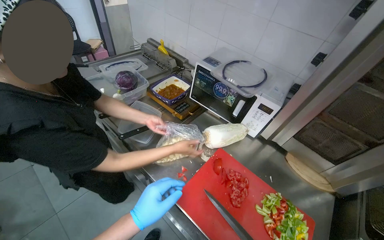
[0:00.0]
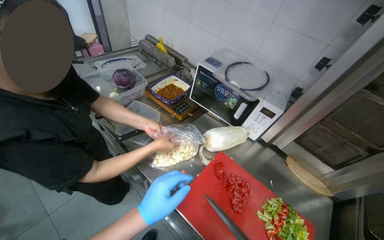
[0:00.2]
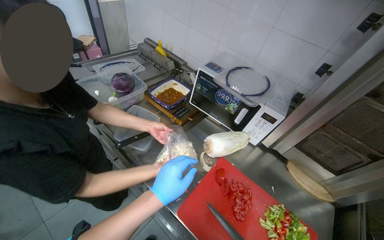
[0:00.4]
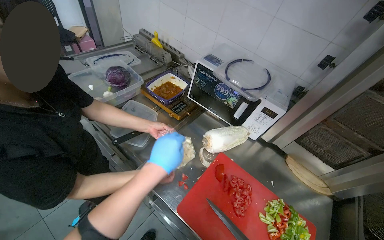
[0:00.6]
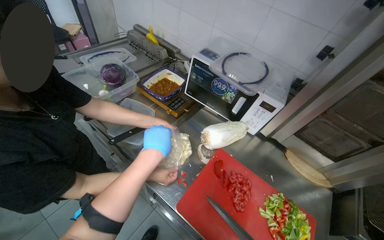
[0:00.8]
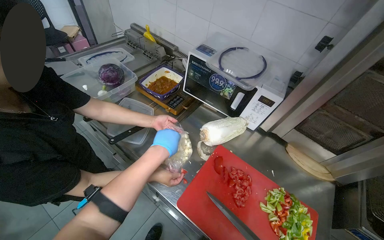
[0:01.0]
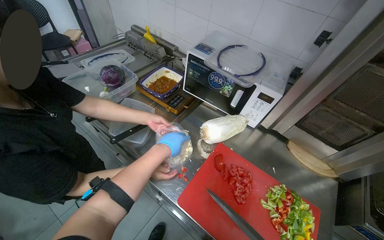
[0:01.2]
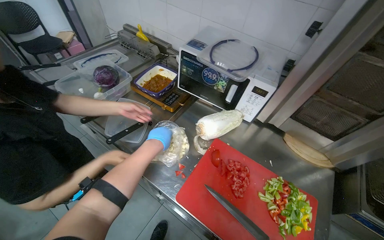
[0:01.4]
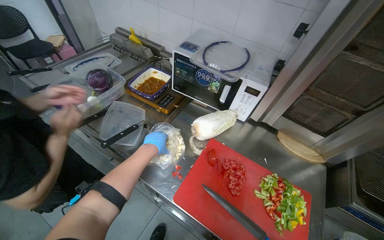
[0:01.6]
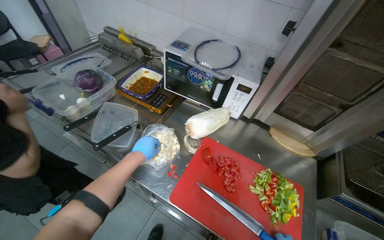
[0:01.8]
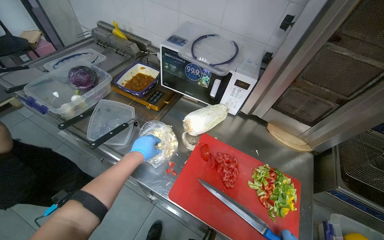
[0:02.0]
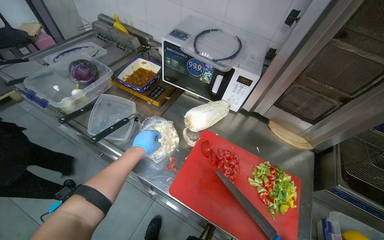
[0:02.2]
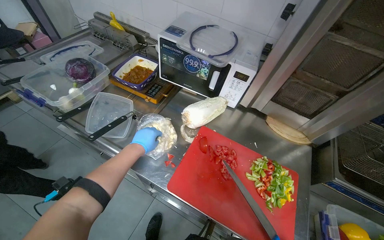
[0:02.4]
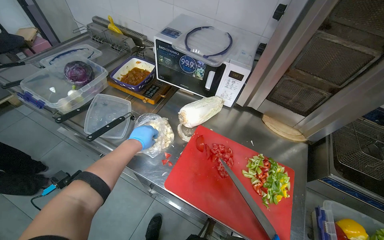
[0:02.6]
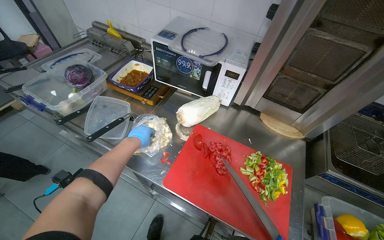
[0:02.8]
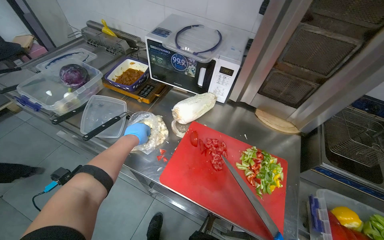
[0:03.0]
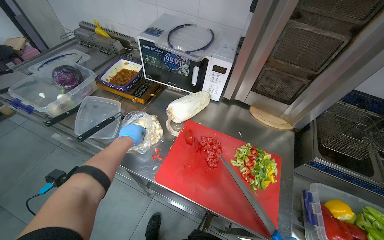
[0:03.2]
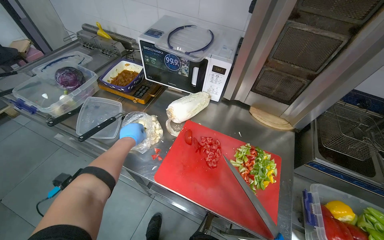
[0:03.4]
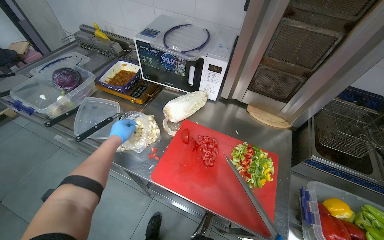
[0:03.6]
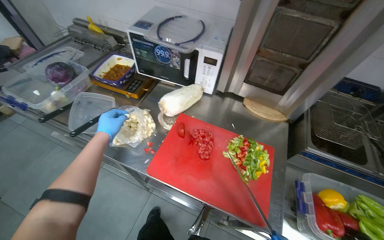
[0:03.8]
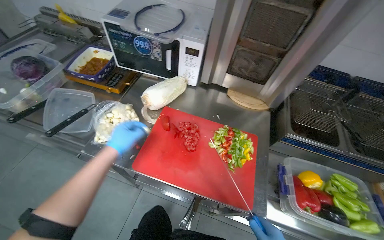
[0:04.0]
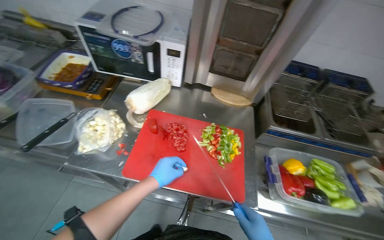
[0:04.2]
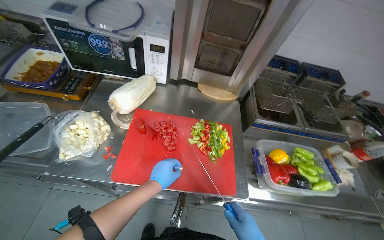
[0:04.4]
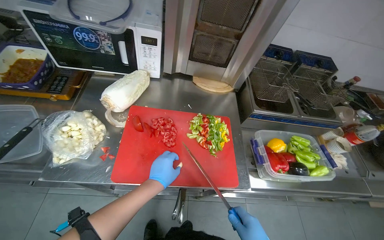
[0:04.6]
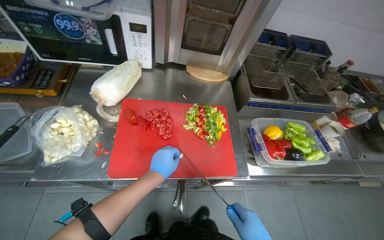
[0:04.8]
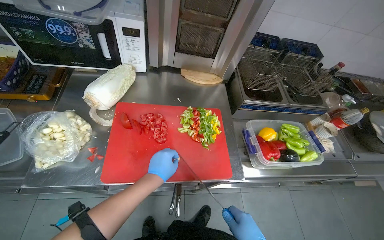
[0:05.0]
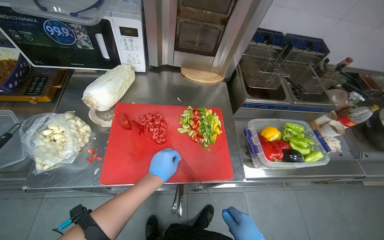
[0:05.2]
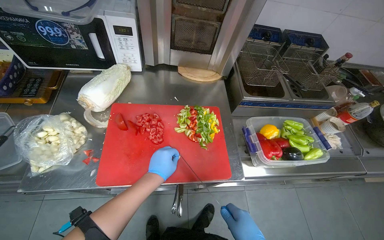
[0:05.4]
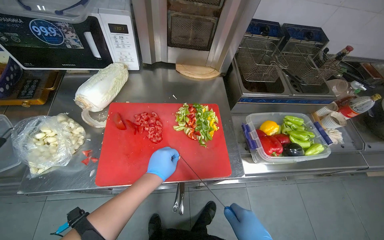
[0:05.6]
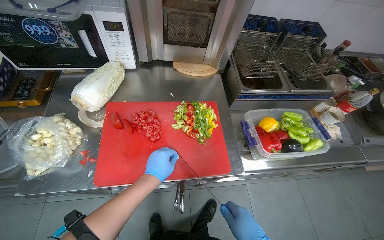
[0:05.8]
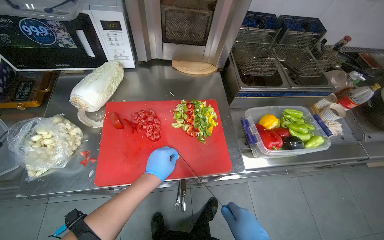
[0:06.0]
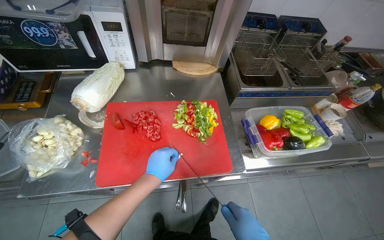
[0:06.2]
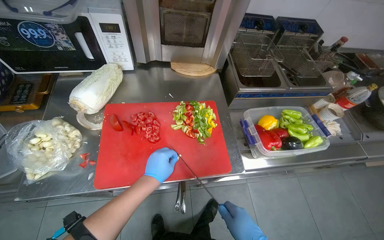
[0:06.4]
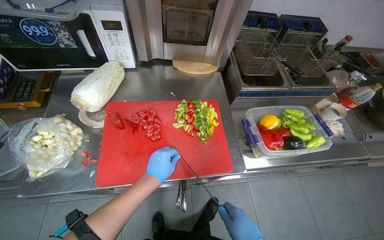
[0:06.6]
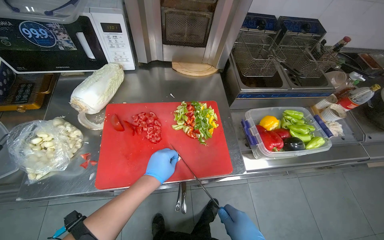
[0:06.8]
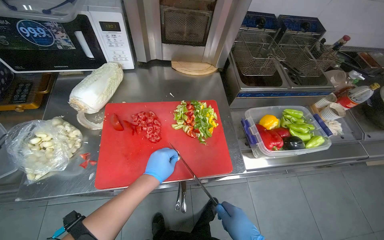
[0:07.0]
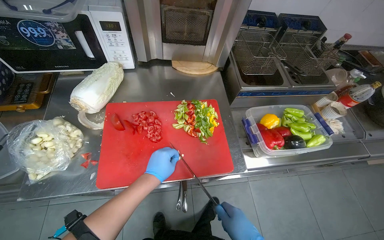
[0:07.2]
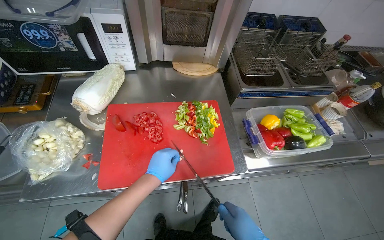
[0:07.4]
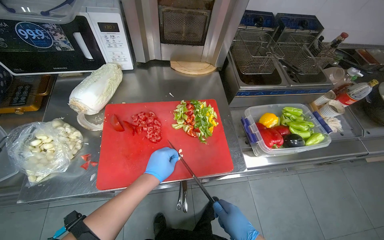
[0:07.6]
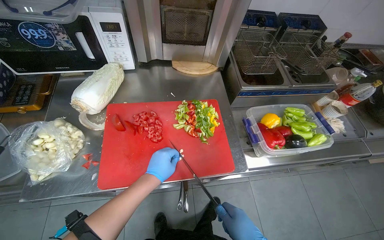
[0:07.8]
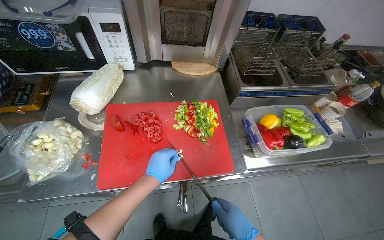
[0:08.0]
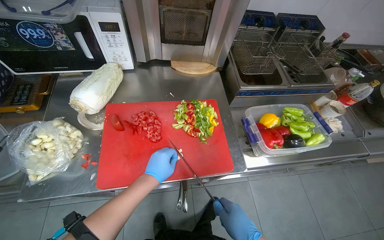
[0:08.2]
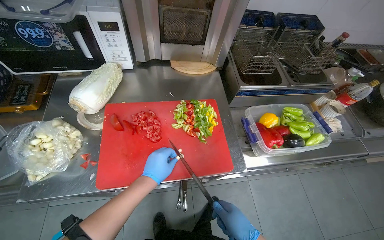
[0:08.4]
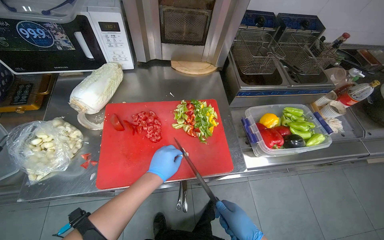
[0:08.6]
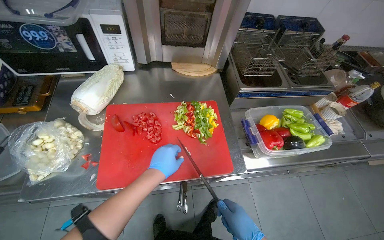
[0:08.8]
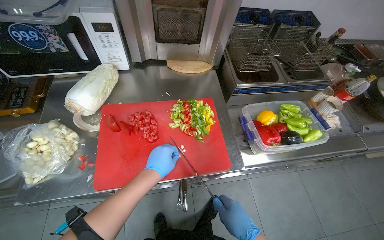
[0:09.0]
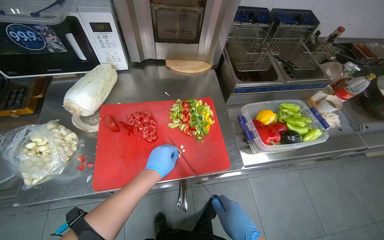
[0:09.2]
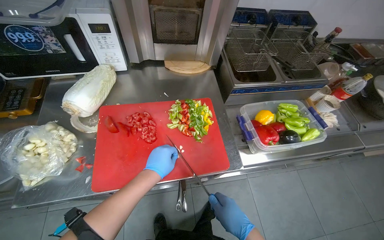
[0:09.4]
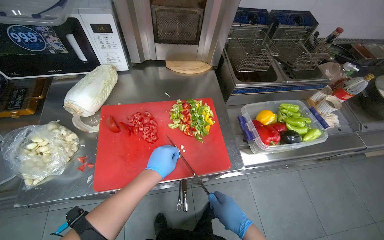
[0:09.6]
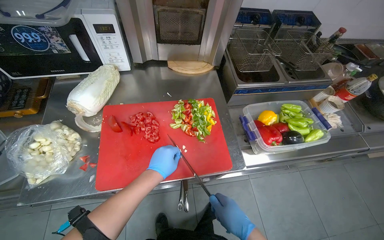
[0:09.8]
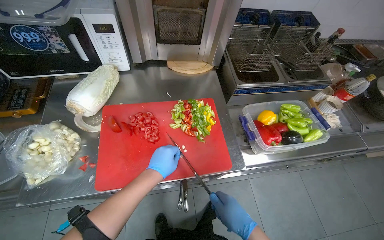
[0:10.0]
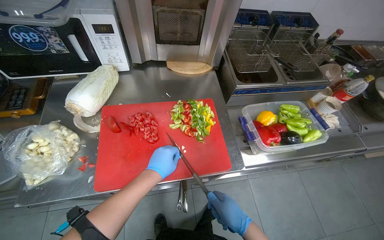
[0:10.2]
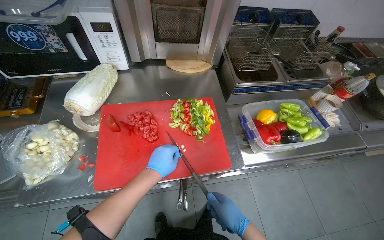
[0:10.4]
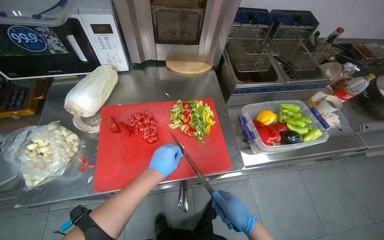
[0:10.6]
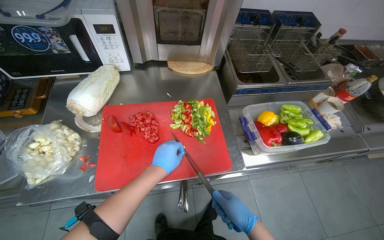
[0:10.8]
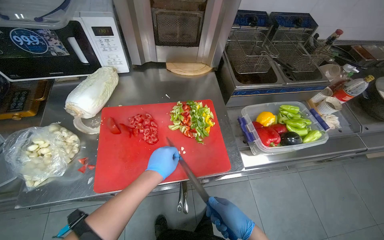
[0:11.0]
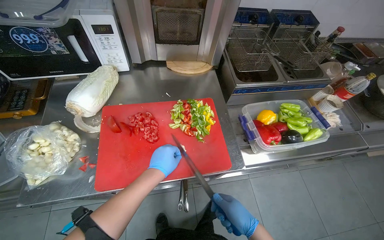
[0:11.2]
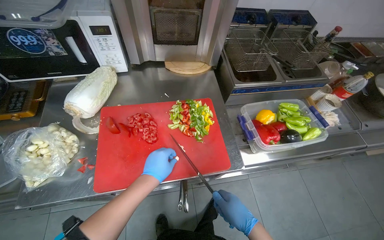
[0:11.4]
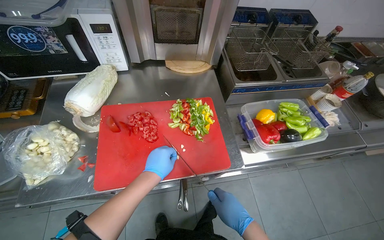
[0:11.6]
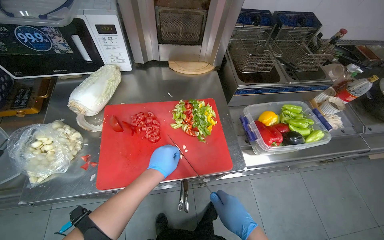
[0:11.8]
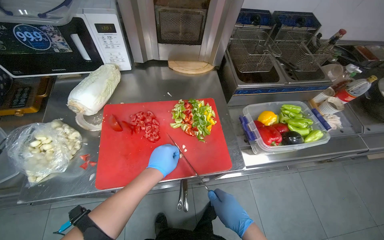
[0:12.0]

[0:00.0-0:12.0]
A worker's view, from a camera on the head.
Job: preparing food.
The whole recording: Chopping vegetables on cutting board. The worker chops various vegetables including tomatoes, peppers, and garlic on a red cutting board.
0:00.0 to 0:01.6: The left hand shifts about 25 cm farther from the camera and up the picture.
0:03.0 to 0:04.4: The head turns to the right by roughly 20 degrees. The left hand is displaced to the right and down the picture by approximately 30 cm.
0:09.0 to 0:12.0: The hands stay close to where they were, moving slightly.

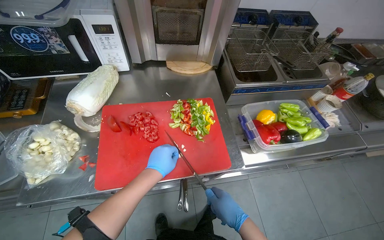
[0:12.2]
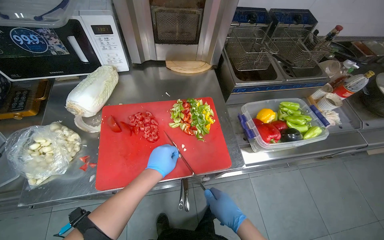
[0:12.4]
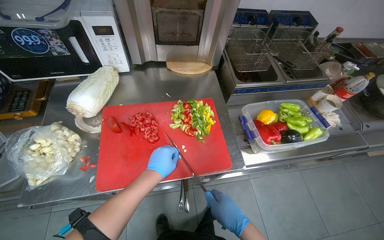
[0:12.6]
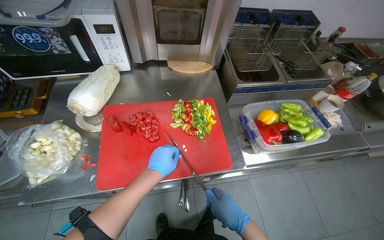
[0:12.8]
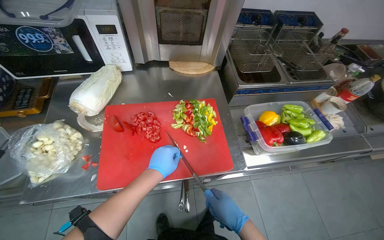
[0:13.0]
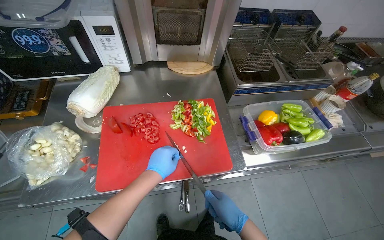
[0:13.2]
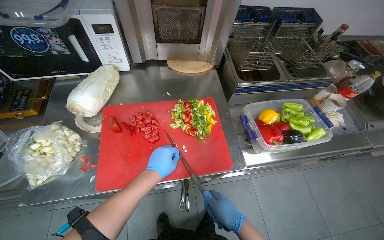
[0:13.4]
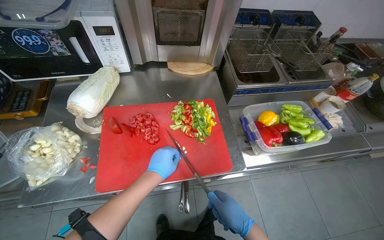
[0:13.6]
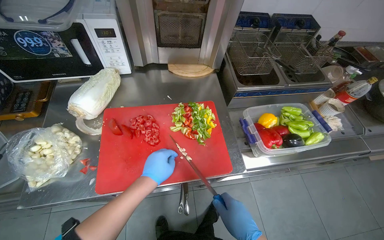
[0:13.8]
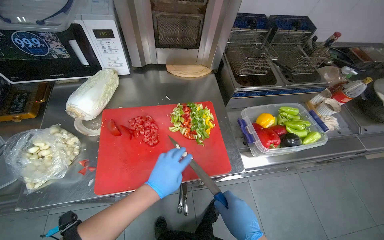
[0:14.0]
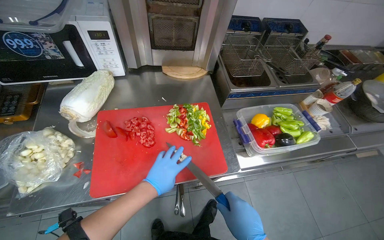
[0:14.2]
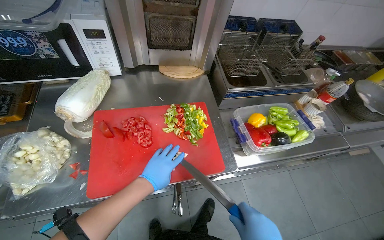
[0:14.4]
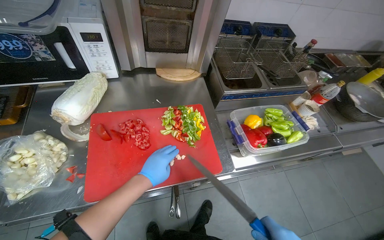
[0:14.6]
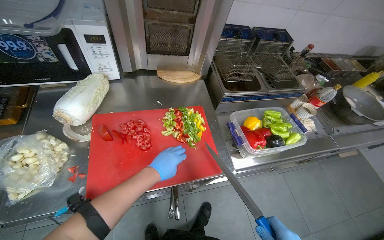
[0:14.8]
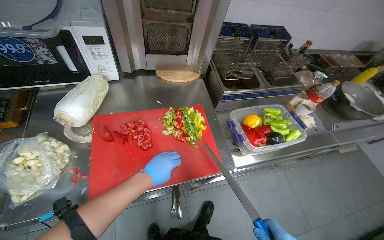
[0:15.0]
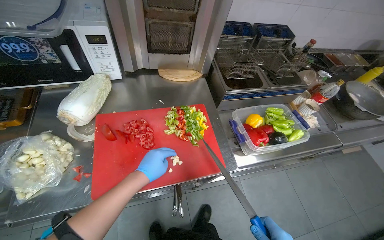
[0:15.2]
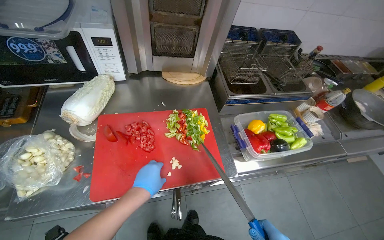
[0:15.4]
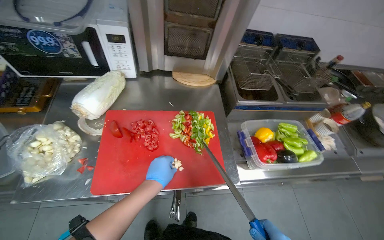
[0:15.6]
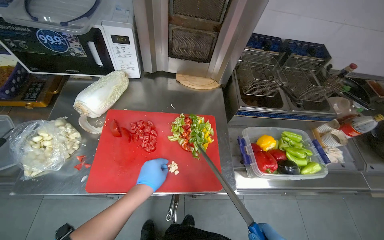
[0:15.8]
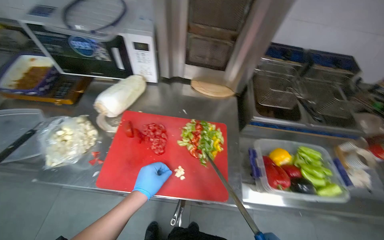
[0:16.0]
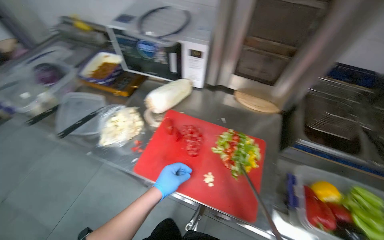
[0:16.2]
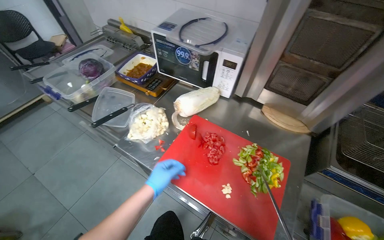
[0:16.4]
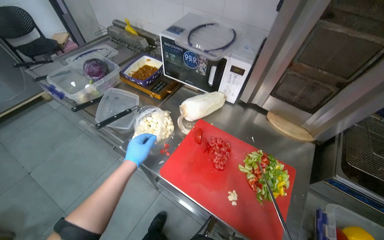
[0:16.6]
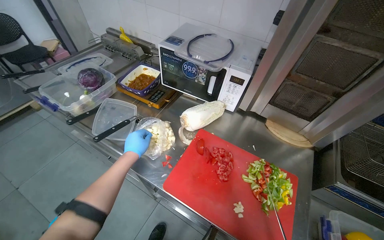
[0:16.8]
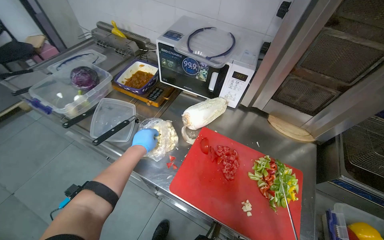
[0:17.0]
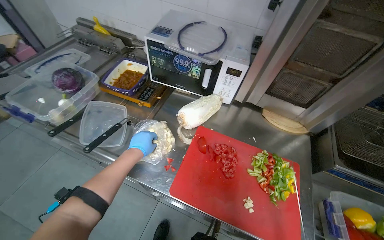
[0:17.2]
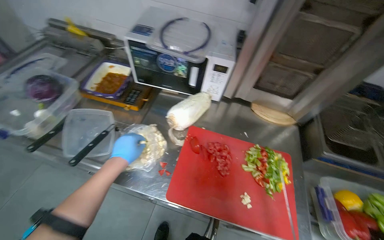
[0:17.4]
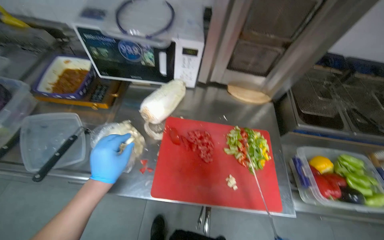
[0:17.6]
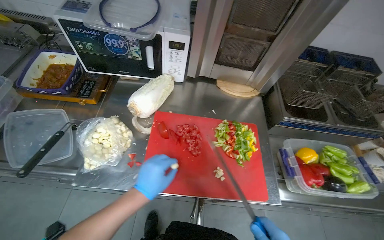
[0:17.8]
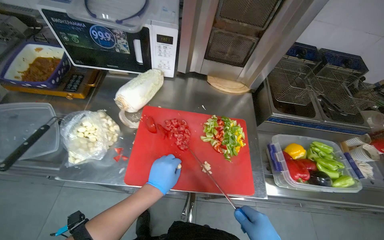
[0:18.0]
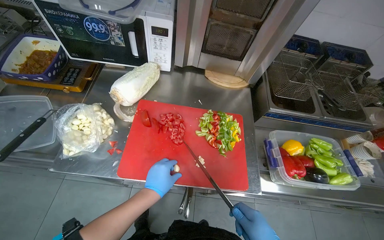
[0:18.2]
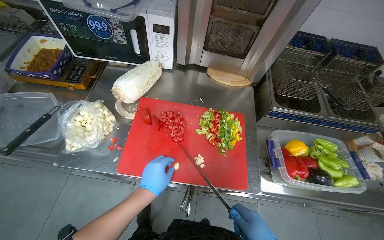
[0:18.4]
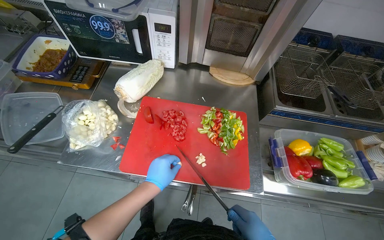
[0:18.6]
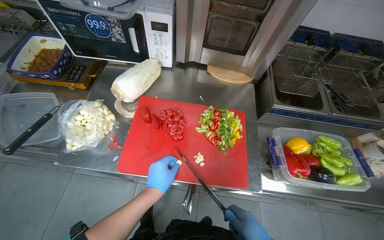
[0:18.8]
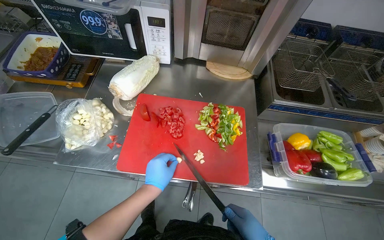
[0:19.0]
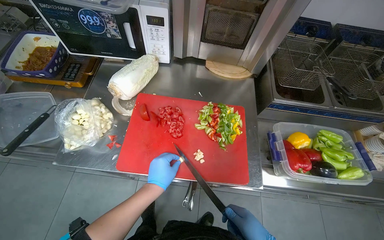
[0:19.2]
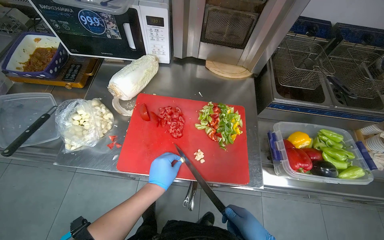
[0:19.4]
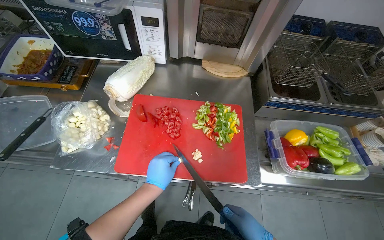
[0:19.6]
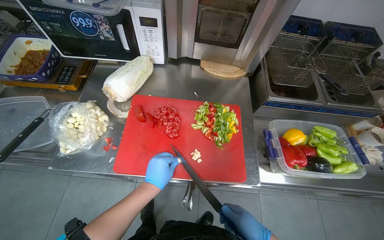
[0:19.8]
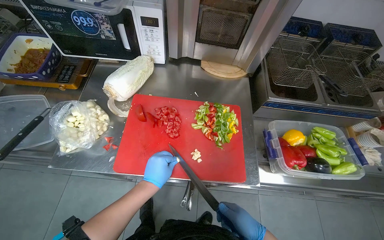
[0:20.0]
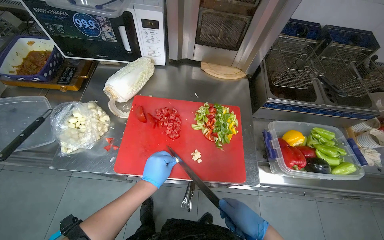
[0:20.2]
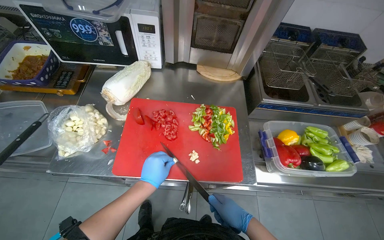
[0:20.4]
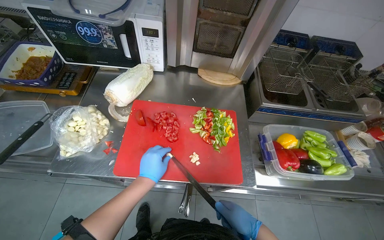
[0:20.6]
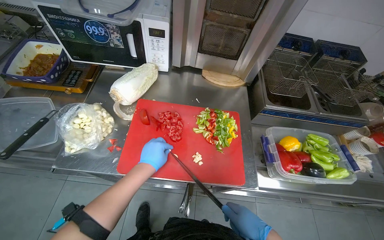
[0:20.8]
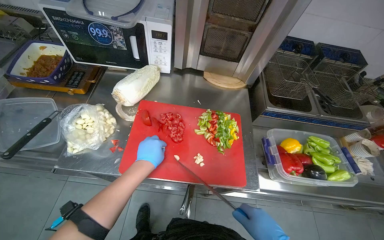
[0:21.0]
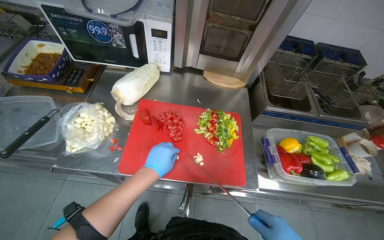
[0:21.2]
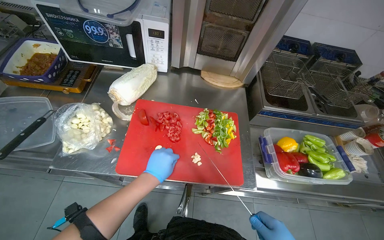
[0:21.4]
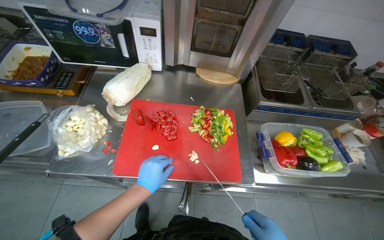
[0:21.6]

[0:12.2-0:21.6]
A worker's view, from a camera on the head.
Job: preparing food.
The whole recording: Chopping vegetables on cutting board. The worker chops various vegetables including tomatoes, peppers, and garlic on a red cutting board.
0:15.4 to 0:17.0: The head turns to the left by approximately 40 degrees.
0:17.0 to 0:18.4: The wearer's head swings approximately 20 degrees to the right. The left hand is displaced to the right and down the picture by about 30 cm.
